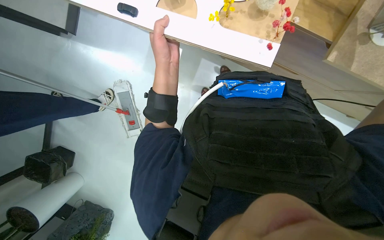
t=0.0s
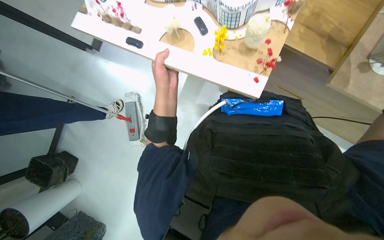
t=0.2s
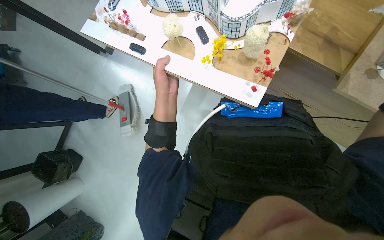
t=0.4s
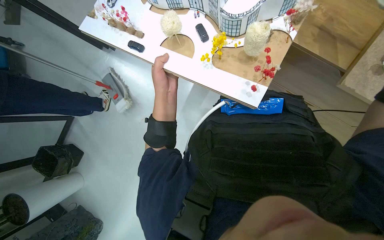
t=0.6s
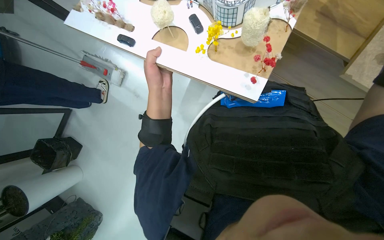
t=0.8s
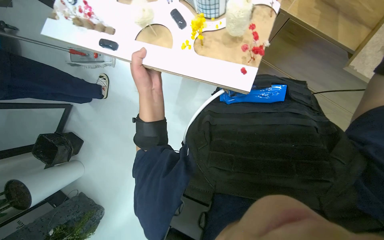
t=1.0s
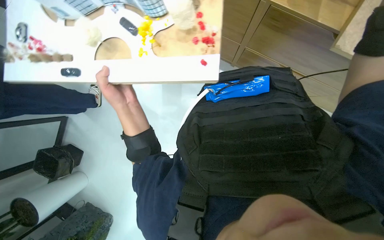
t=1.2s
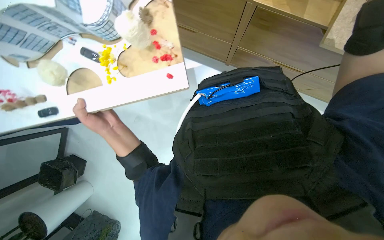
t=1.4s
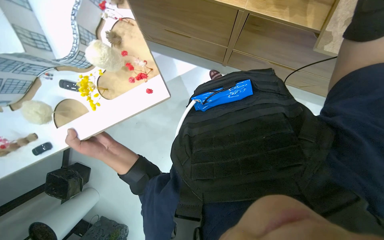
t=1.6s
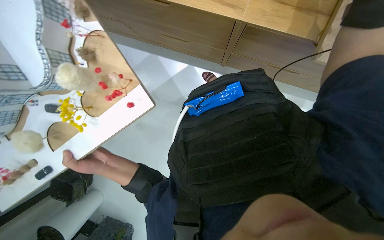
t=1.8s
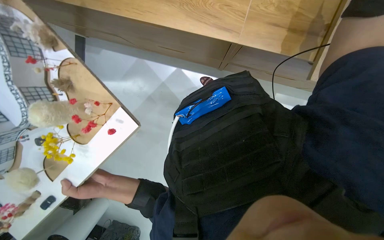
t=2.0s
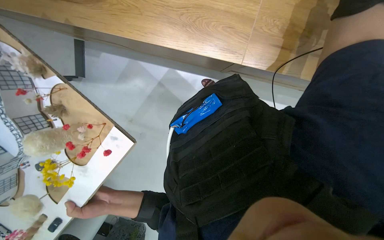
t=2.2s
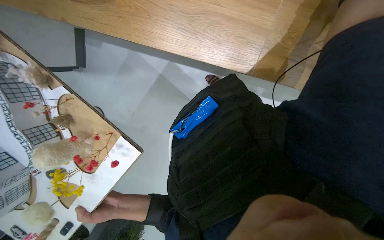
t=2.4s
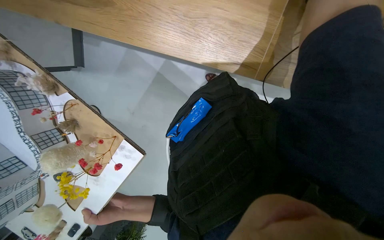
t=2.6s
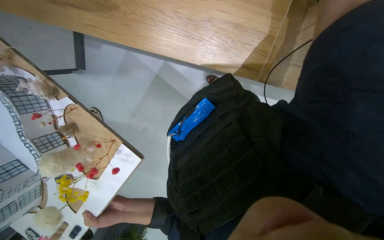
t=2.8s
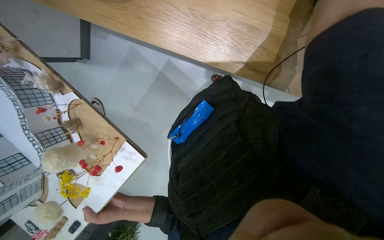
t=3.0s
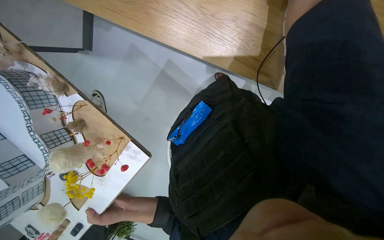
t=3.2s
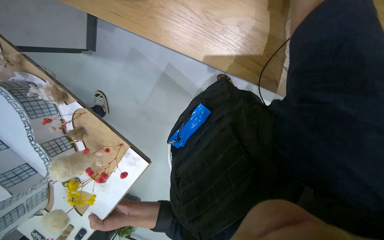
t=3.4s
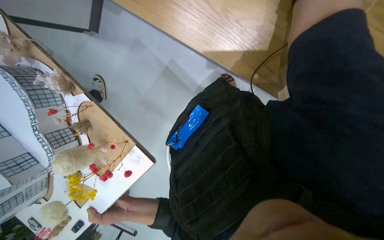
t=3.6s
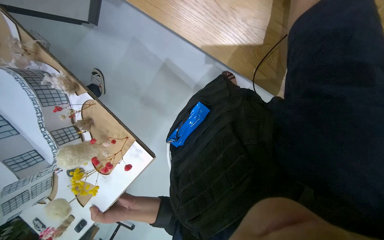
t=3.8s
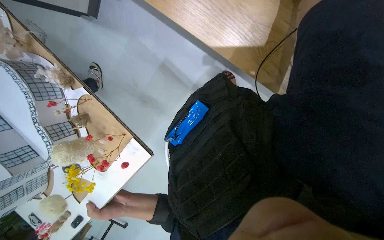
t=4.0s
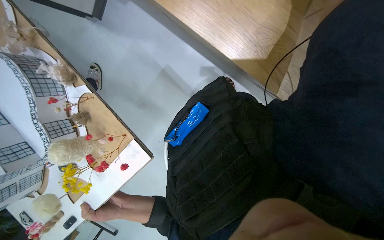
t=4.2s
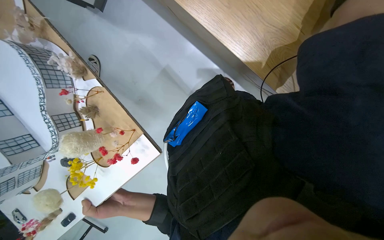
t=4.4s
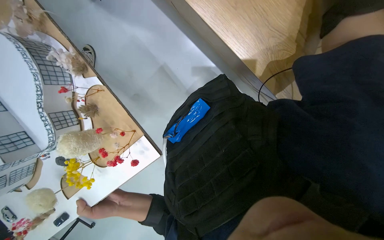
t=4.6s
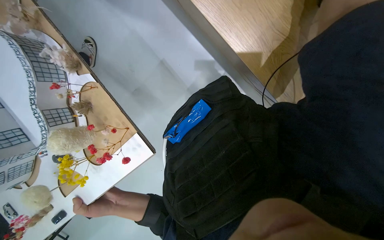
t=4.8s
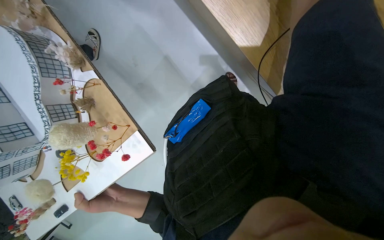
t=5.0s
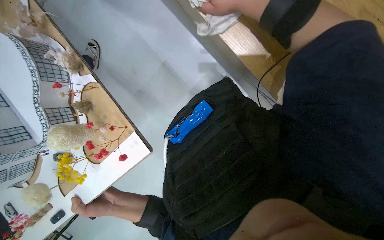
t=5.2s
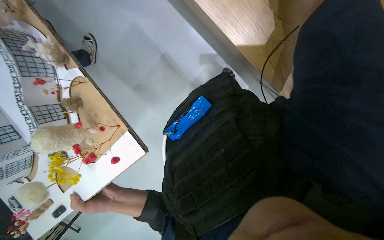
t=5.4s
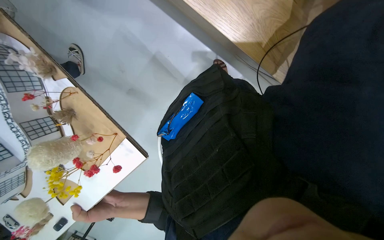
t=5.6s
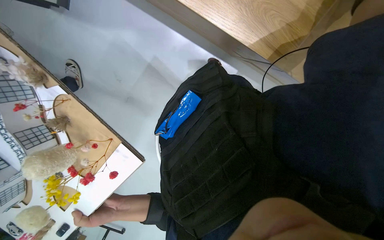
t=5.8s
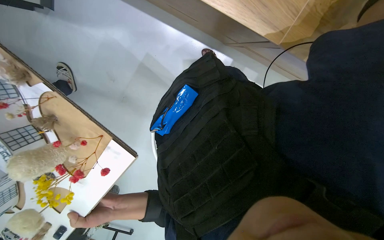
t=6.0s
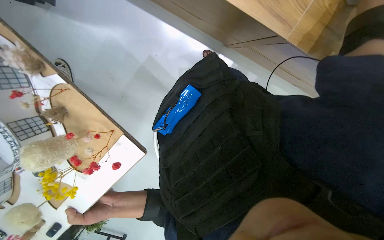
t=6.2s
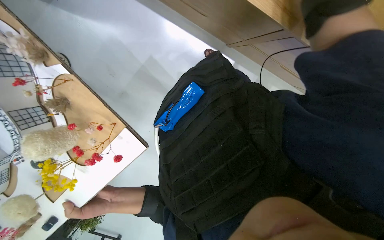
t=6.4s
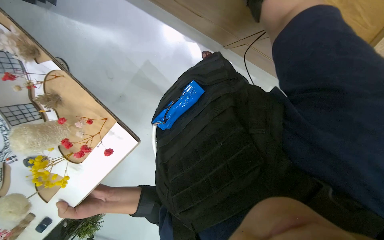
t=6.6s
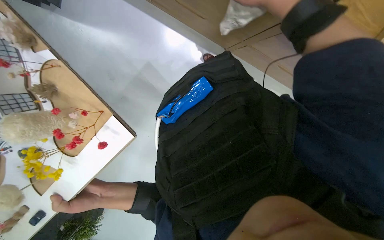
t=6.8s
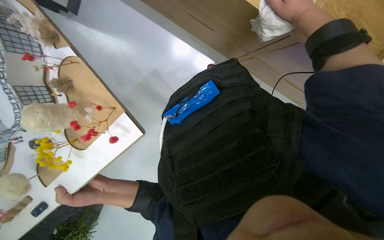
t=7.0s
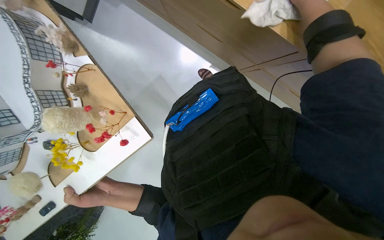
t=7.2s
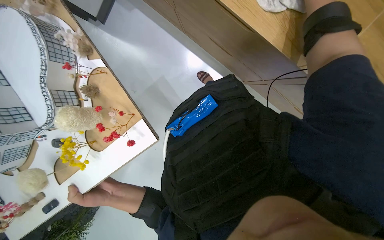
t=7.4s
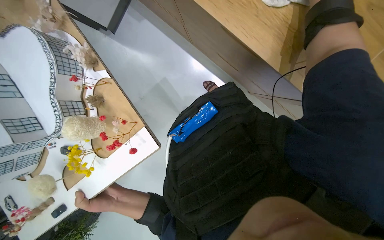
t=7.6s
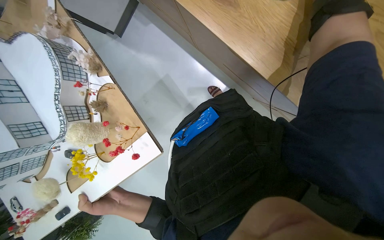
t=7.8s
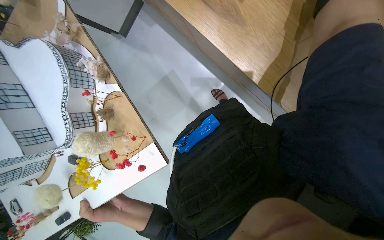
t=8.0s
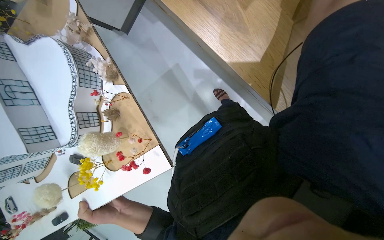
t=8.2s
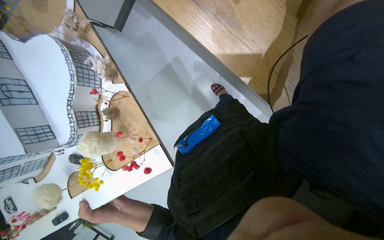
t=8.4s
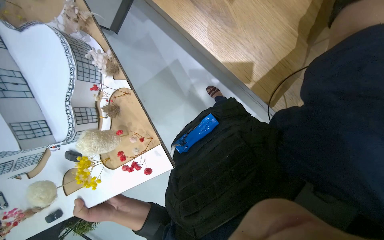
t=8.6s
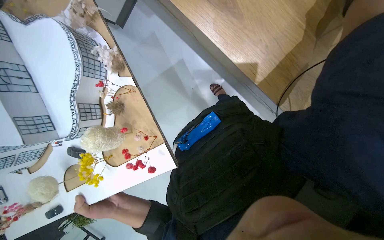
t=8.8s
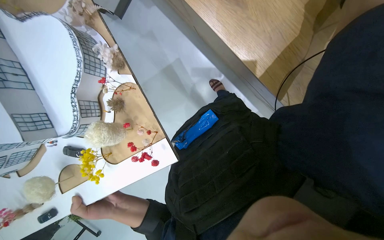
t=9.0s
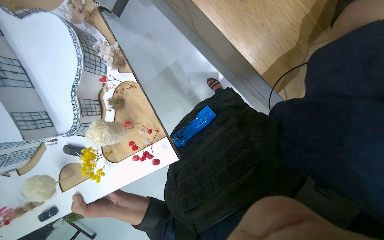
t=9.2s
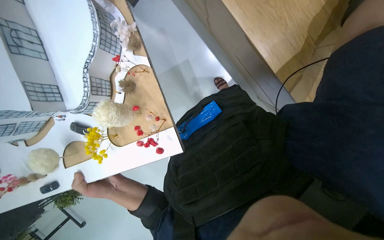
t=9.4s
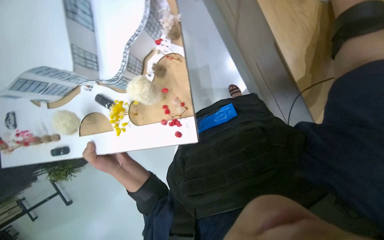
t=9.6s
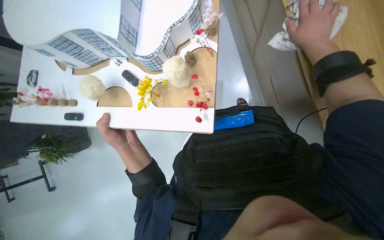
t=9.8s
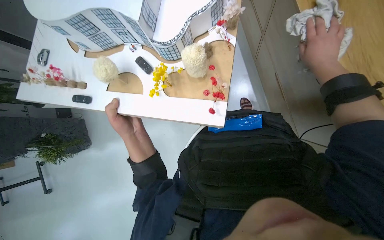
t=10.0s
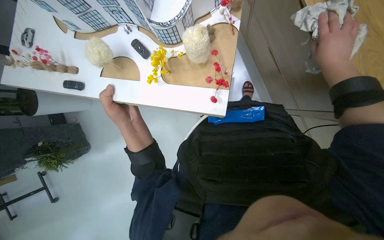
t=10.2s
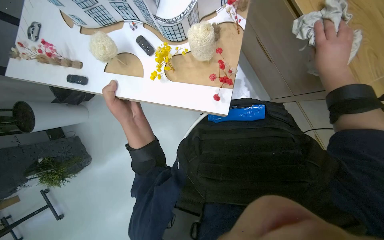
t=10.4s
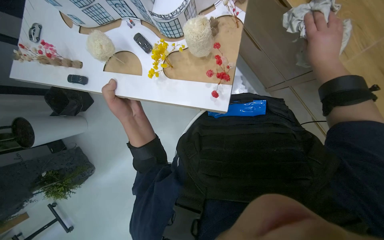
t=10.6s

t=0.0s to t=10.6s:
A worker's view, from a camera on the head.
Job: wiping surfaces.
The whole recording: Cleaning building model. The worker wipes the building model with a cloth, repositioning it to clean different sides.
t=0.0s to t=1.6s: The left hand moves down the picture and to the left, some 20 cm.
t=6.0s to t=7.6s: The wearer looks about 10 degrees further upward.
t=9.0s to t=10.6s: The scene rotates clockwise by about 40 degrees.

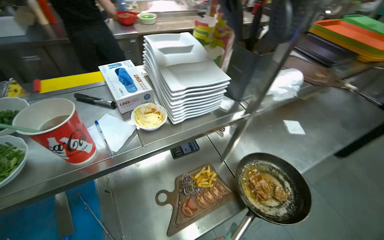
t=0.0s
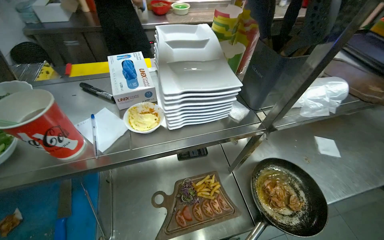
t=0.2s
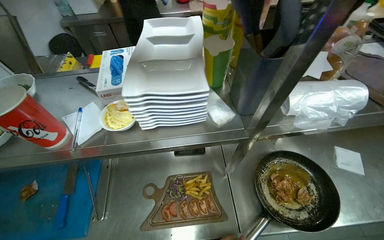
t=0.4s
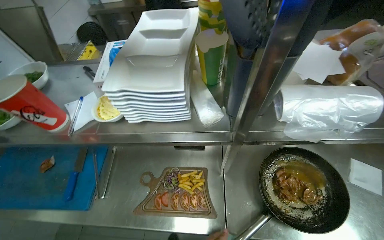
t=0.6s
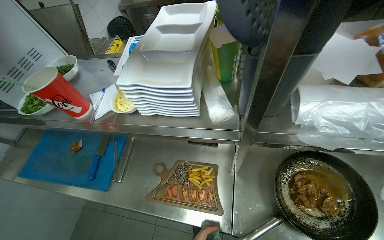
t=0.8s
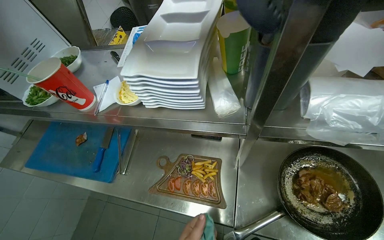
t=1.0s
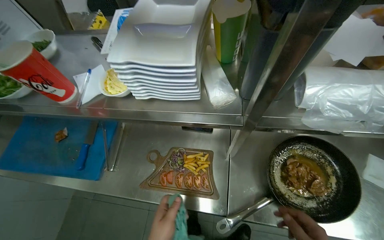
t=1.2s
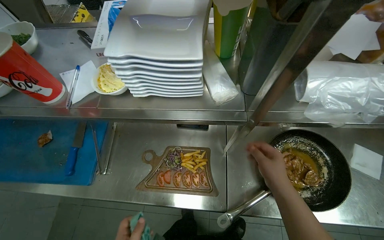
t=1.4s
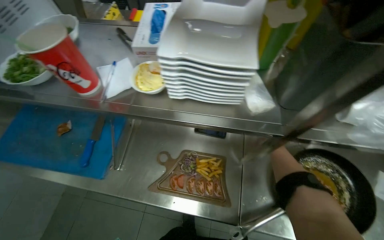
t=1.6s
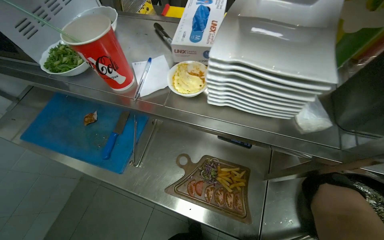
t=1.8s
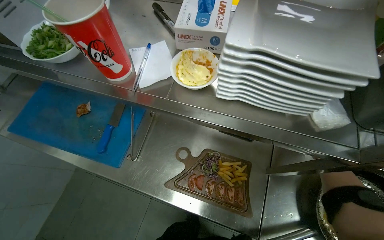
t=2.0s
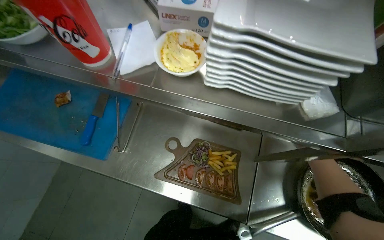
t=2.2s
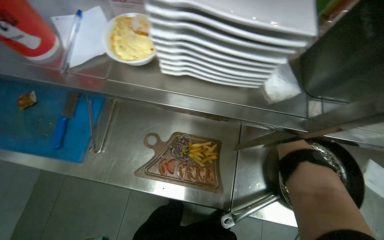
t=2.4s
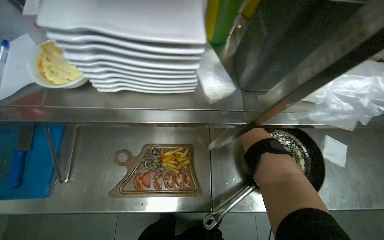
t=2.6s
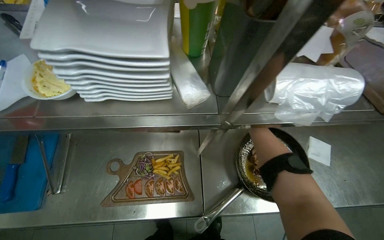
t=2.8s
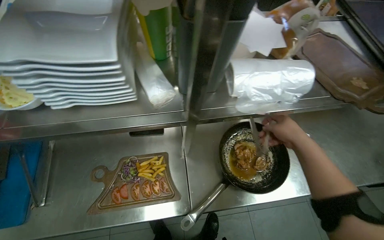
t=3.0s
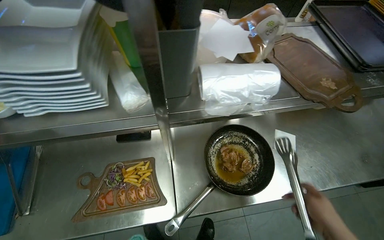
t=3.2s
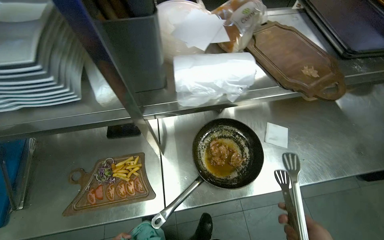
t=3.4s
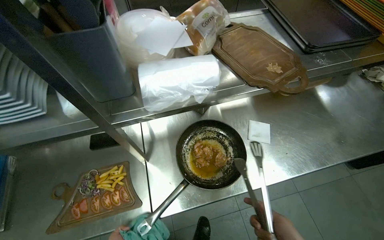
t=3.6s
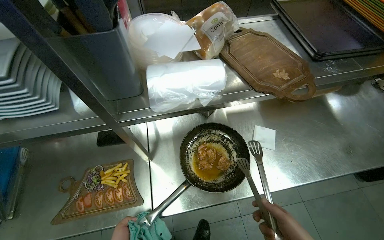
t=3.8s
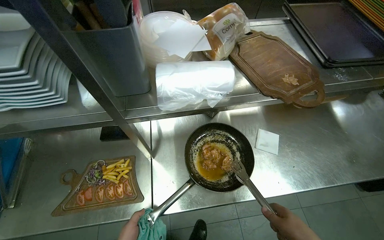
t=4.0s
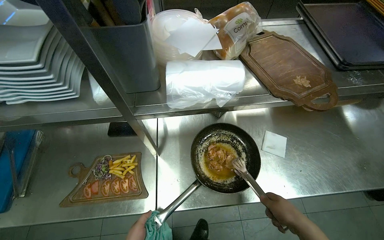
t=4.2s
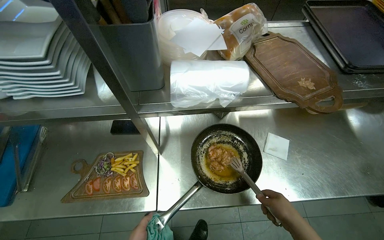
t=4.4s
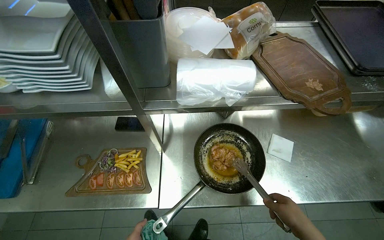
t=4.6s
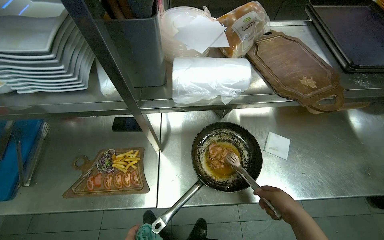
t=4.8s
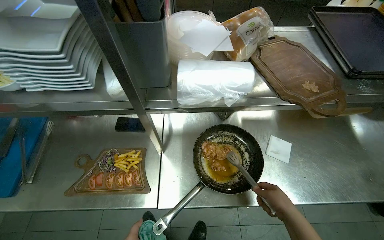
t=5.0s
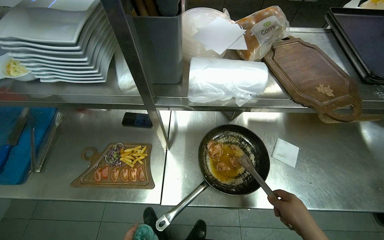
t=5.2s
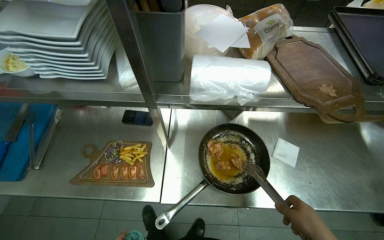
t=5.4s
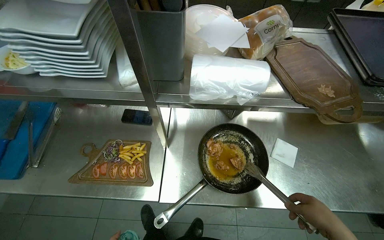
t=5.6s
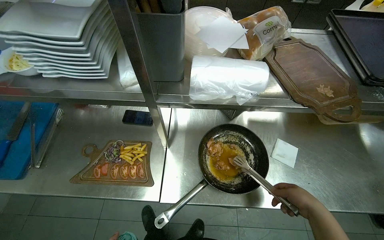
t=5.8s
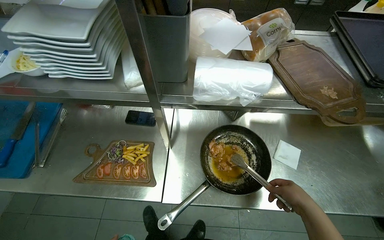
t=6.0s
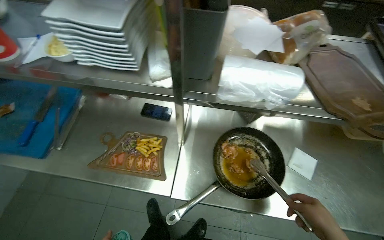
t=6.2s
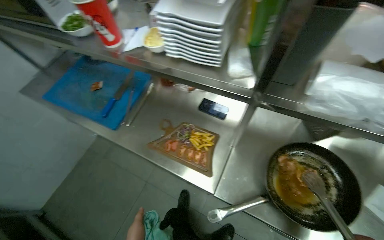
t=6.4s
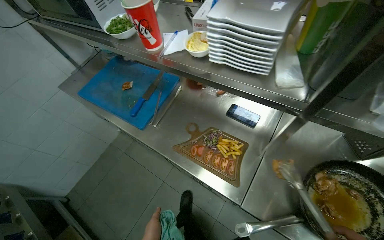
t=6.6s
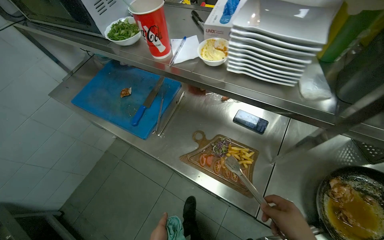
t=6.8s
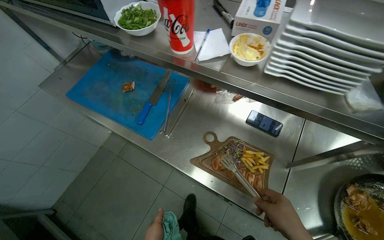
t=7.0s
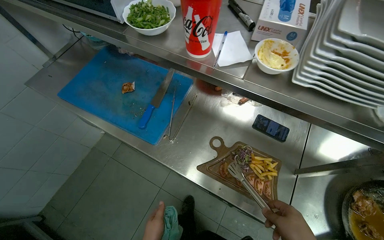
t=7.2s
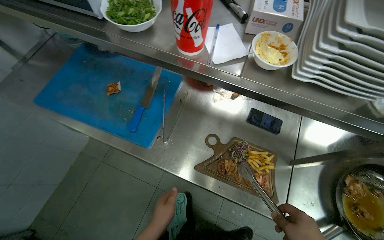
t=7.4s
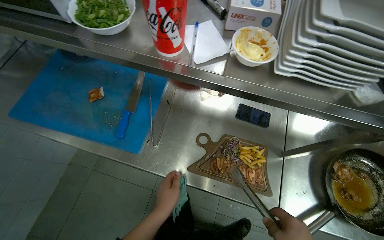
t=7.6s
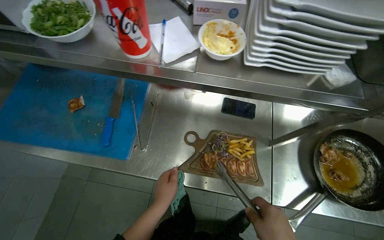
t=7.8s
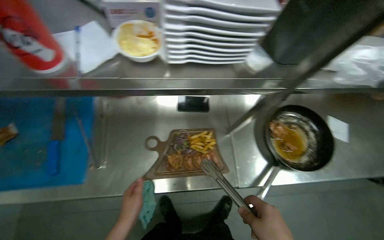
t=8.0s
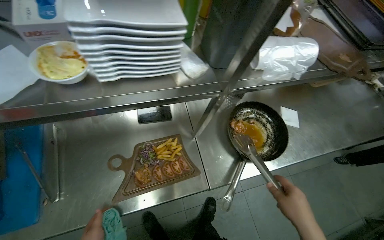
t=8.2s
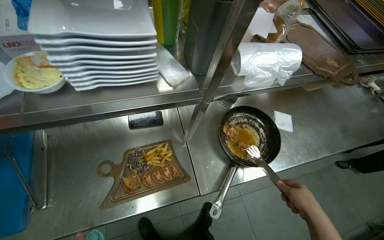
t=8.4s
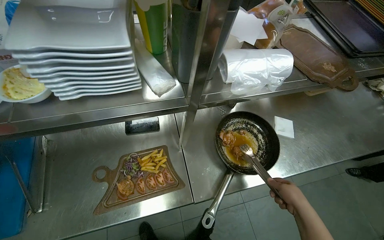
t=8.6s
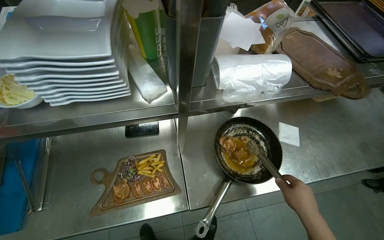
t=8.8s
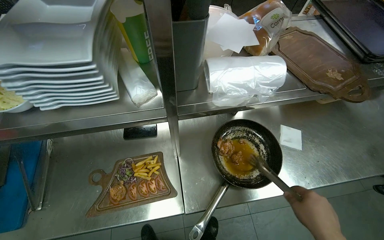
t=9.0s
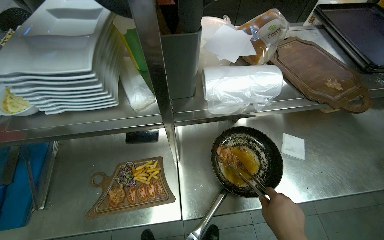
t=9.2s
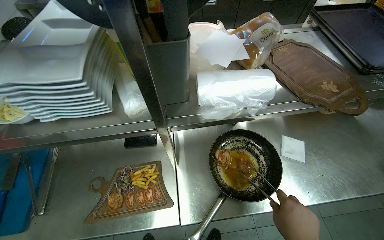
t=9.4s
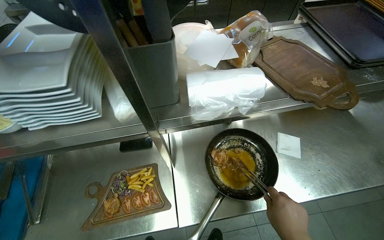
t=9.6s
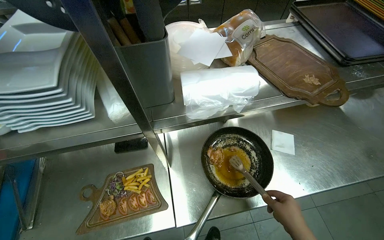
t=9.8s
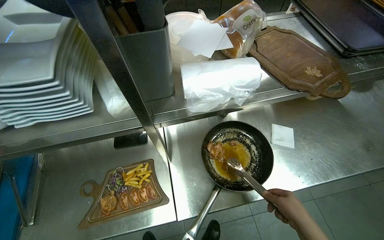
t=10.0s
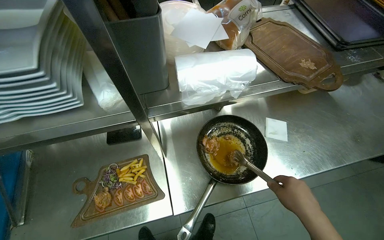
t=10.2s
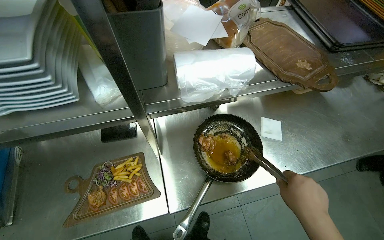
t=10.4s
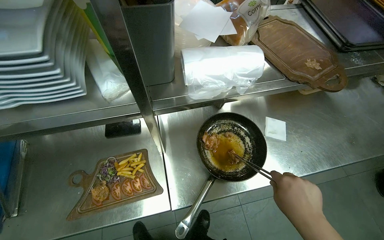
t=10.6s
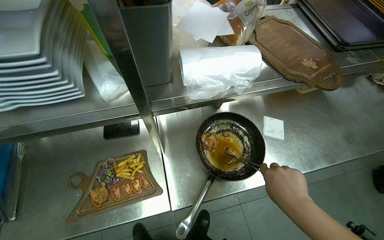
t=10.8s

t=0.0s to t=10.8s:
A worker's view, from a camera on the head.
Job: preparing food.
The whole recording: Serving cooked meat onto board. The worker uses tongs to transfer cooked meat from a pan to a serving board.
t=0.0s to t=1.6s: The wearer's head swings some 35 degrees to the left. The view tips downward by about 15 degrees.
t=1.6s to t=3.0s: The head turns to the right by about 20 degrees.
t=6.2s to t=7.8s: The head travels roughly 40 cm.
